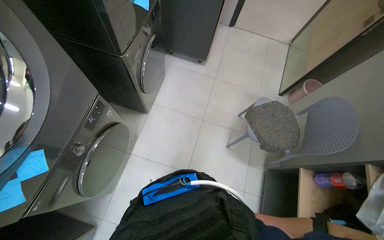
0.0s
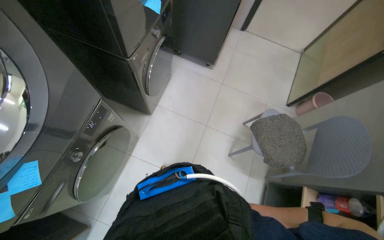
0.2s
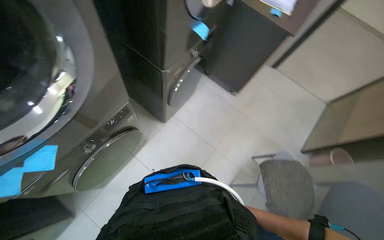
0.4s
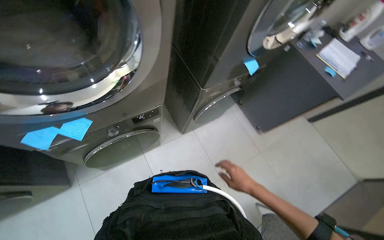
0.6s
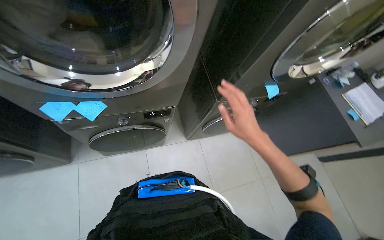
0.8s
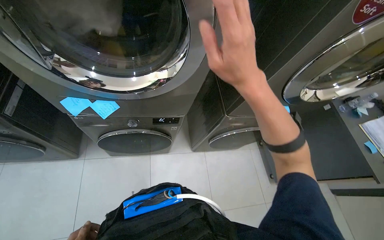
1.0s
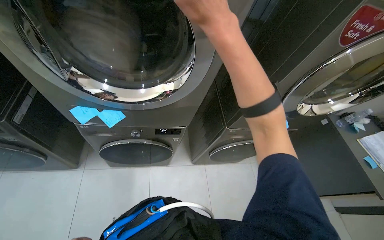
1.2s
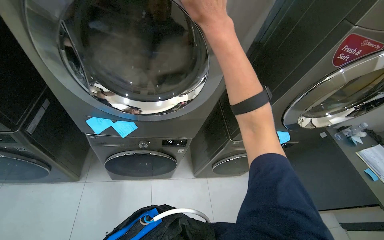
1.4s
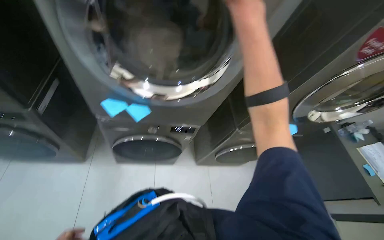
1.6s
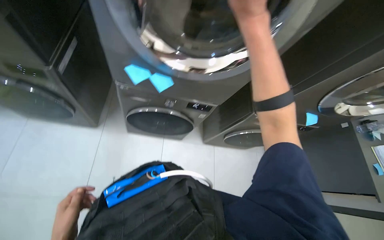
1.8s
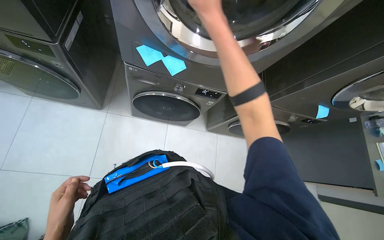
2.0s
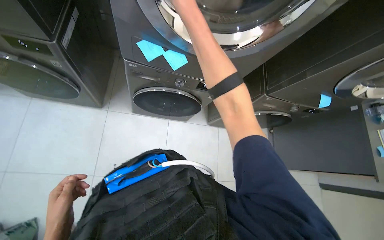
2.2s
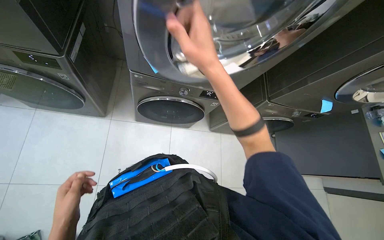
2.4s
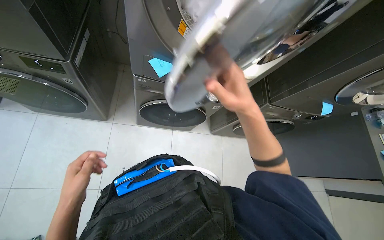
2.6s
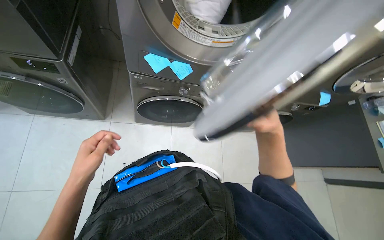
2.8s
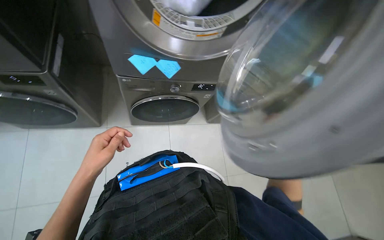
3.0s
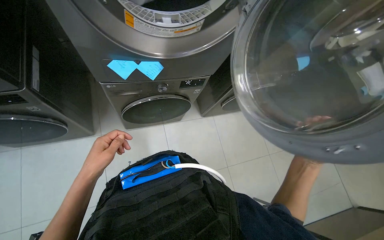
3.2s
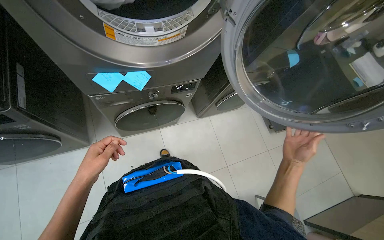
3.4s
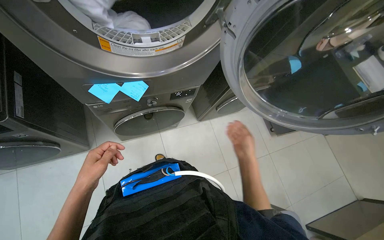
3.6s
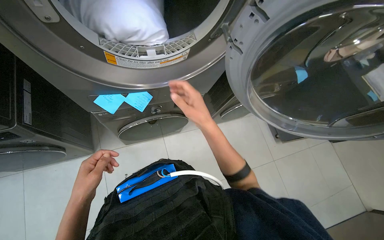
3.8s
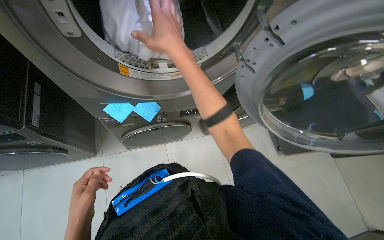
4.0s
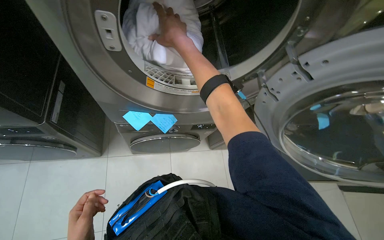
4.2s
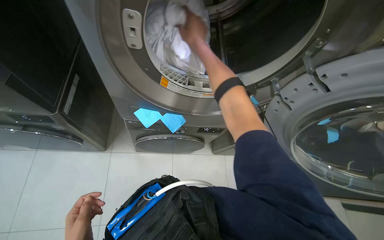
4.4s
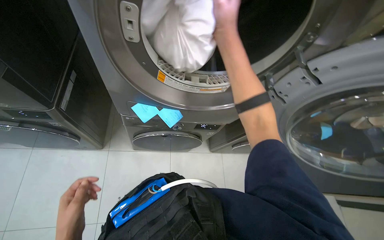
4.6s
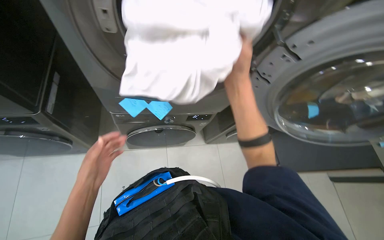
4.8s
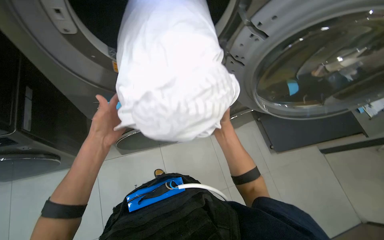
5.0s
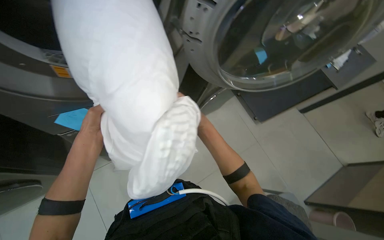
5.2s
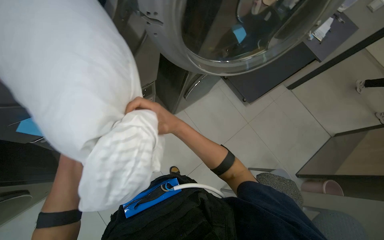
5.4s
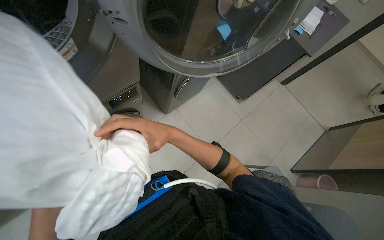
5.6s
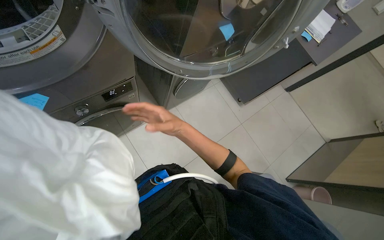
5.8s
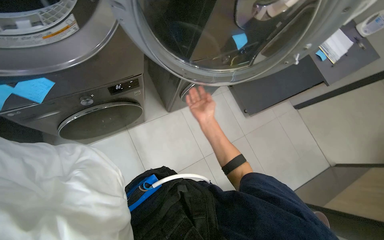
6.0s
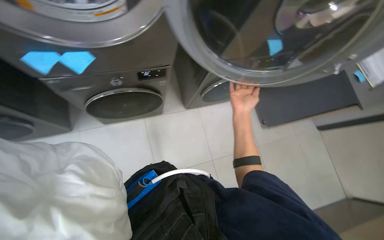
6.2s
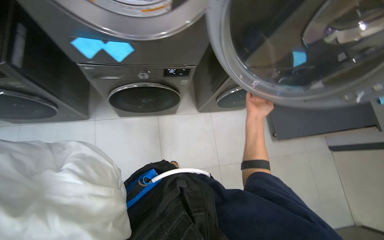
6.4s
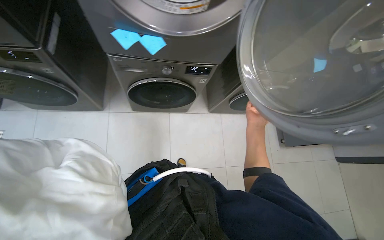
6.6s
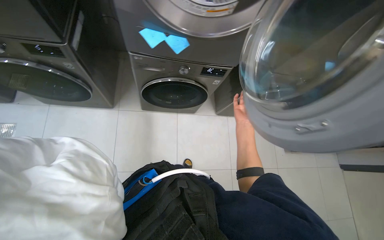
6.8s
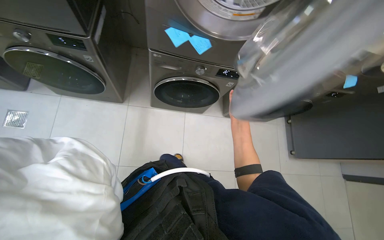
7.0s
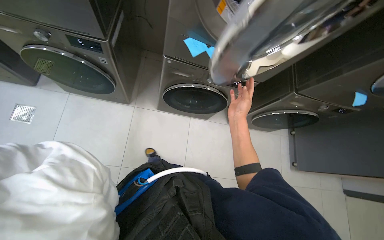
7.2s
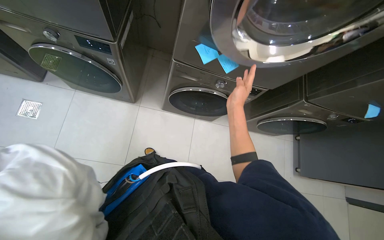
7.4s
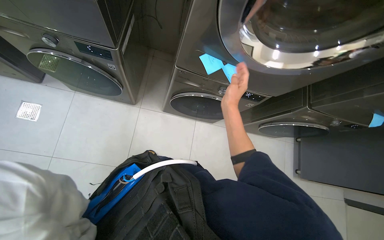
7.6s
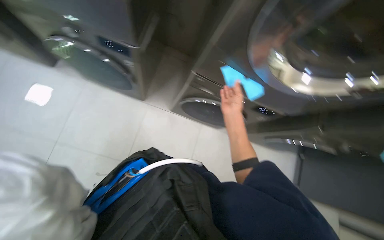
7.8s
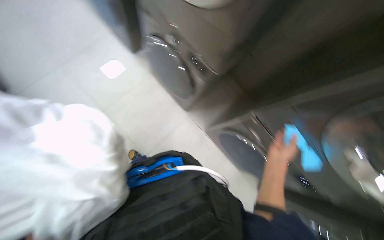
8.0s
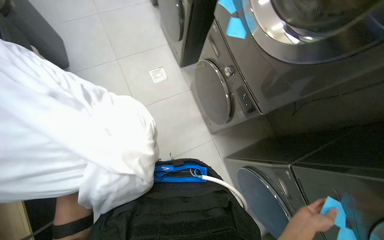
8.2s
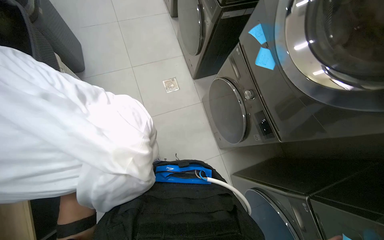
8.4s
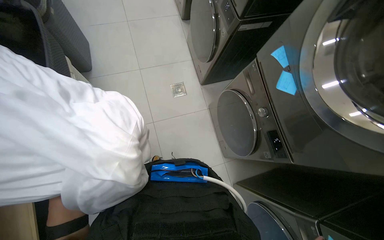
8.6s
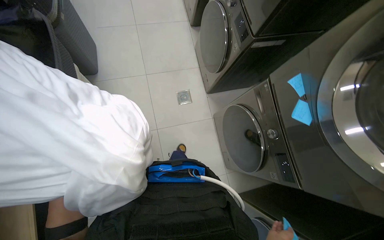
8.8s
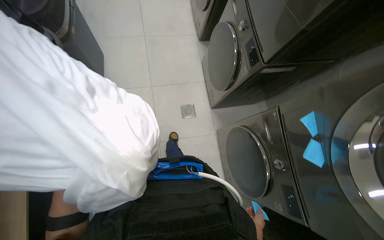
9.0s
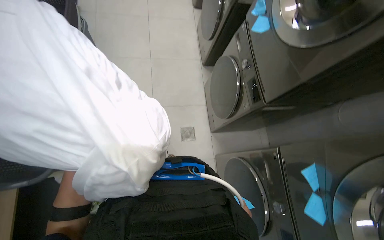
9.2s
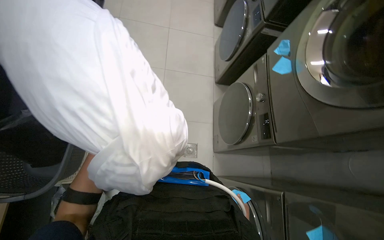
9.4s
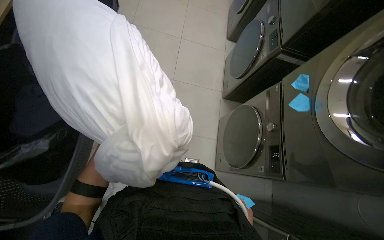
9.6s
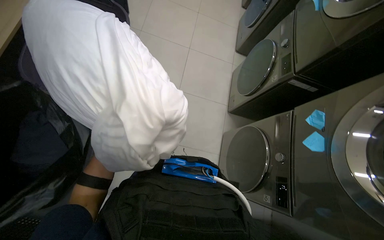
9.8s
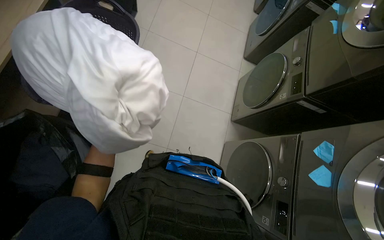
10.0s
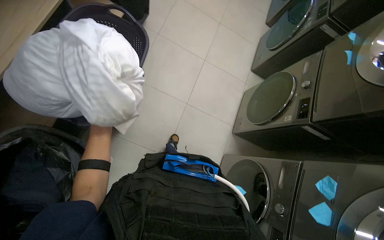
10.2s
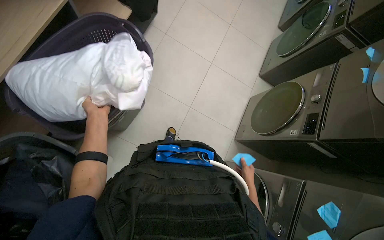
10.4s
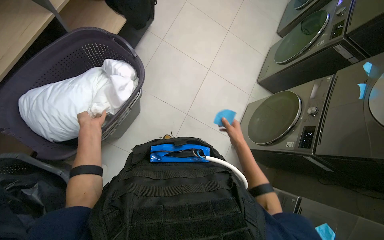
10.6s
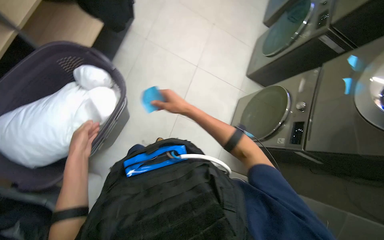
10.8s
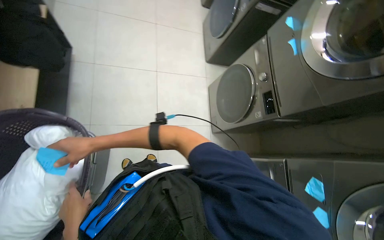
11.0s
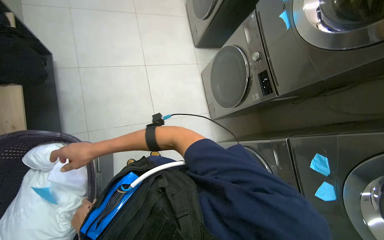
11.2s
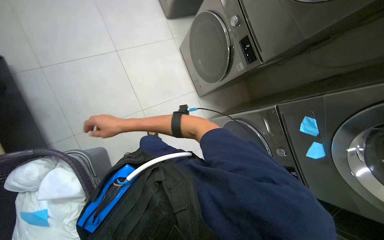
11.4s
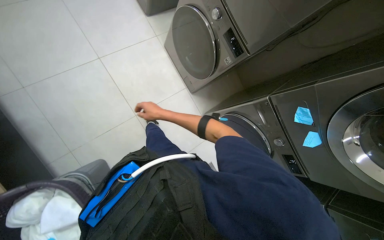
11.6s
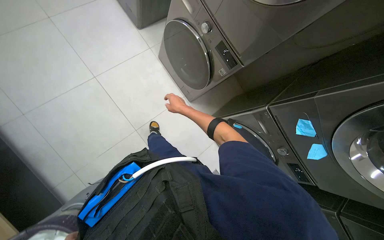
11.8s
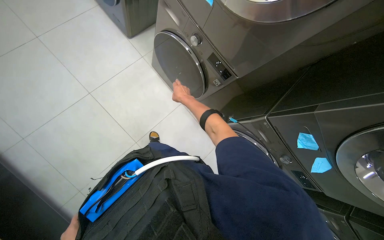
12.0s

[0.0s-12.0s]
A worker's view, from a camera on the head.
Job: managing laundry.
The whole recording: Unloading washing machine and sorting clothes. The worker unloads white linens and grey clothes from the washing machine, also handling sticky notes.
0.0s to 1.6s: The wearer looks about 70 degrees further to the left. The camera pitches upward, by approximately 25 degrees.
1.6s to 3.0s: The view tilts about 15 degrees downward.
4.4s to 6.0s: The head rotates some 30 degrees to the right.
6.0s to 7.6s: The head travels some 40 cm. Everything in view rotates about 35 degrees clockwise.
7.6s to 9.0s: The camera travels roughly 40 cm. The head turns to the left by roughly 75 degrees. The view tilts roughly 20 degrees upward.
9.0s to 10.4s: The camera travels some 80 cm. The scene turns approximately 35 degrees clockwise in the picture.
10.4s to 12.0s: The wearer moves about 50 cm. The wearer's head swings some 60 degrees to the right. The wearer looks some 15 degrees further downward.

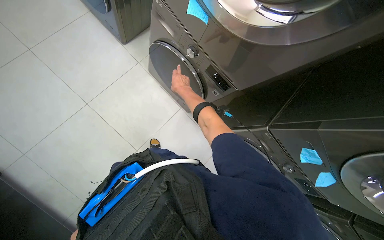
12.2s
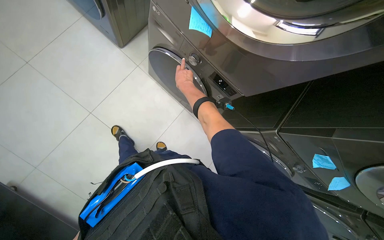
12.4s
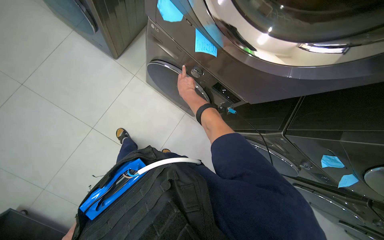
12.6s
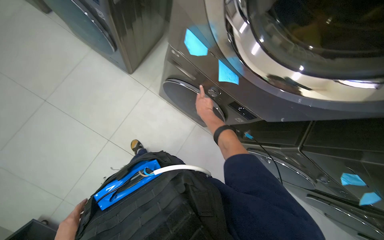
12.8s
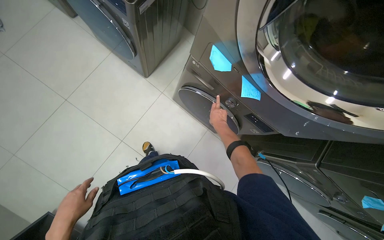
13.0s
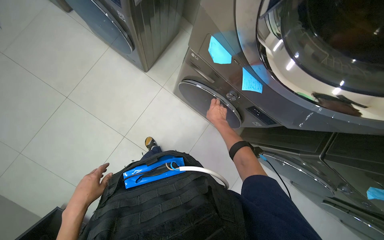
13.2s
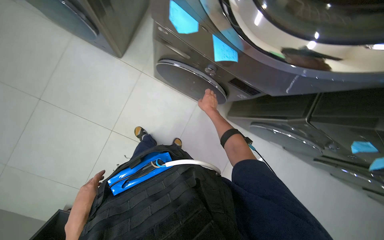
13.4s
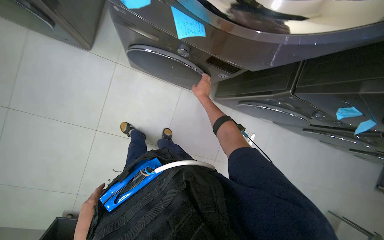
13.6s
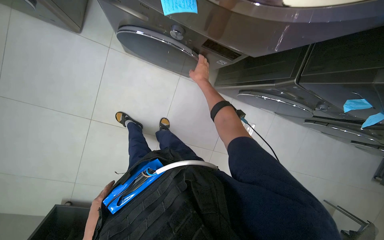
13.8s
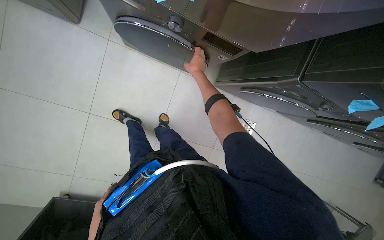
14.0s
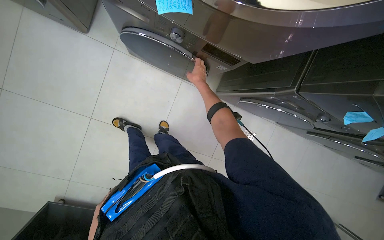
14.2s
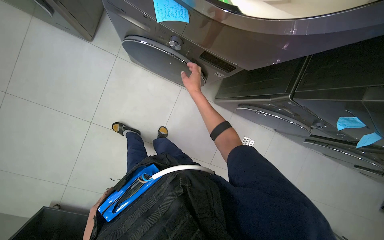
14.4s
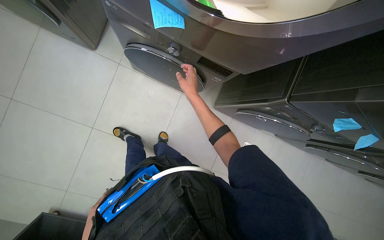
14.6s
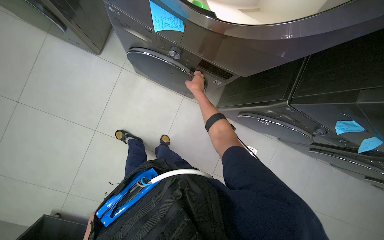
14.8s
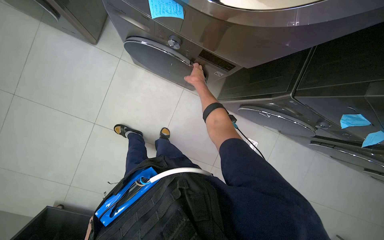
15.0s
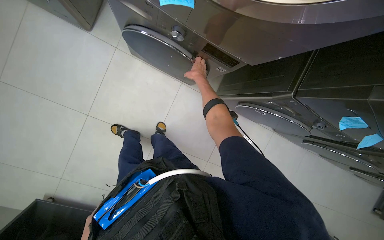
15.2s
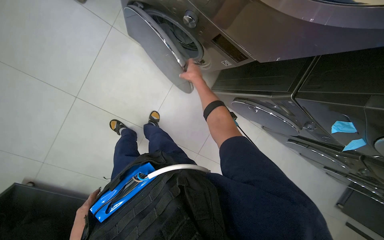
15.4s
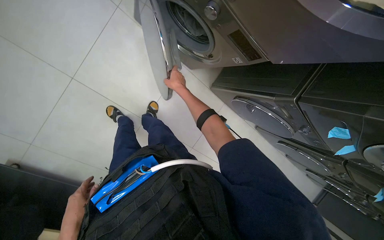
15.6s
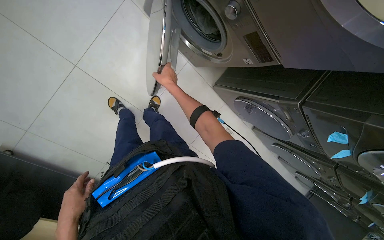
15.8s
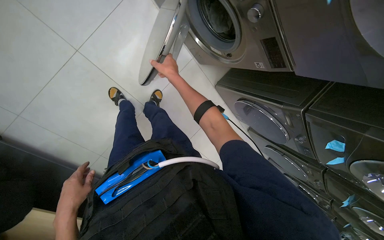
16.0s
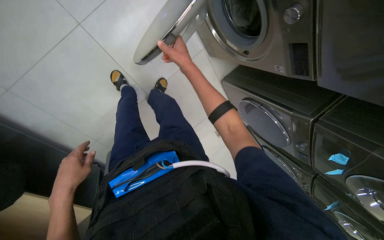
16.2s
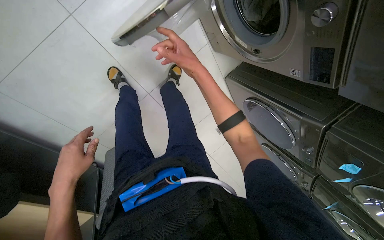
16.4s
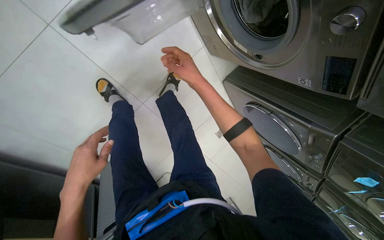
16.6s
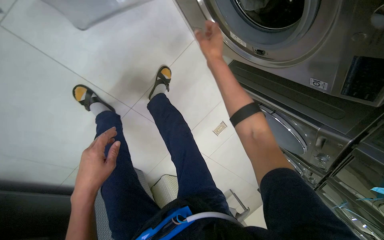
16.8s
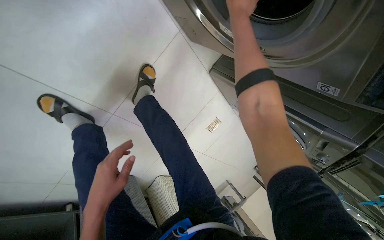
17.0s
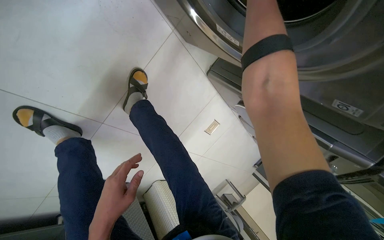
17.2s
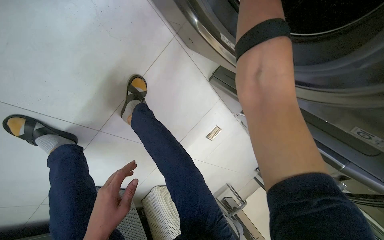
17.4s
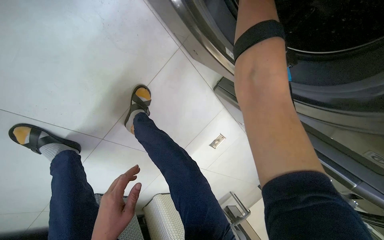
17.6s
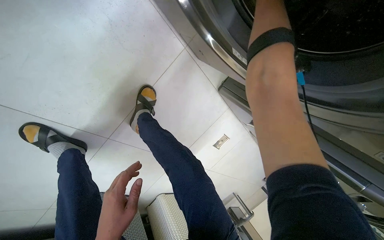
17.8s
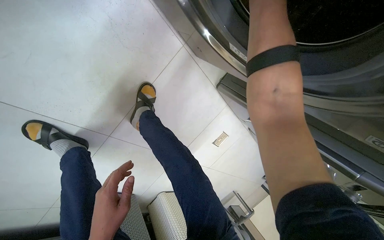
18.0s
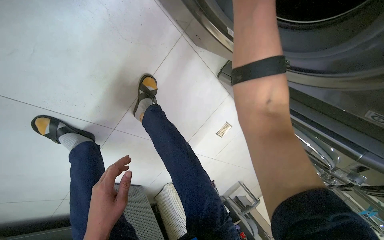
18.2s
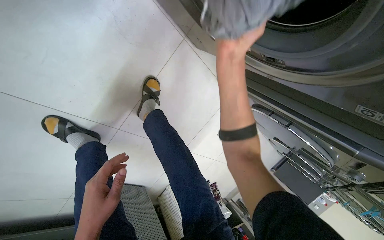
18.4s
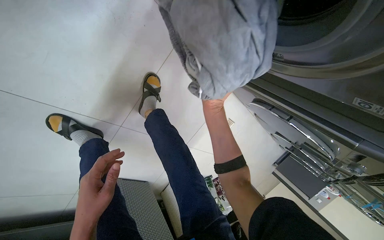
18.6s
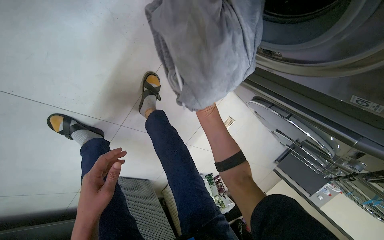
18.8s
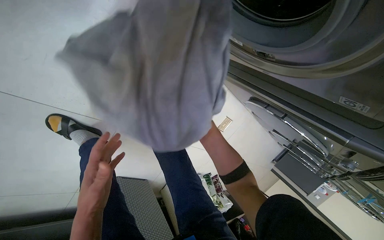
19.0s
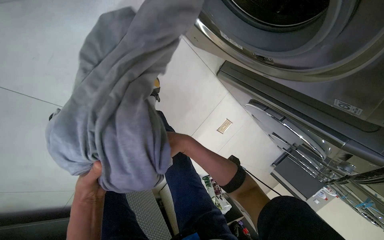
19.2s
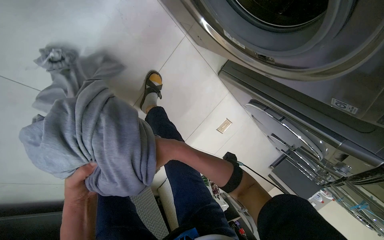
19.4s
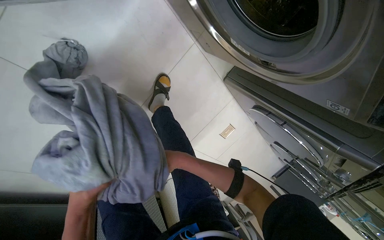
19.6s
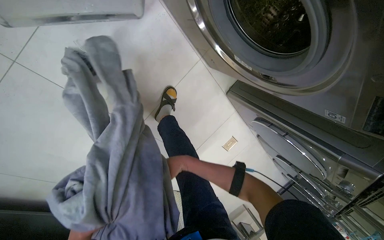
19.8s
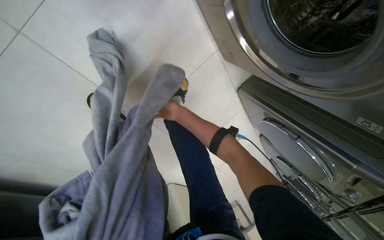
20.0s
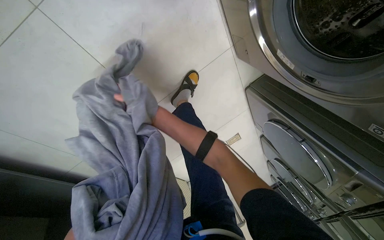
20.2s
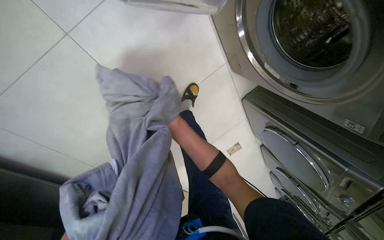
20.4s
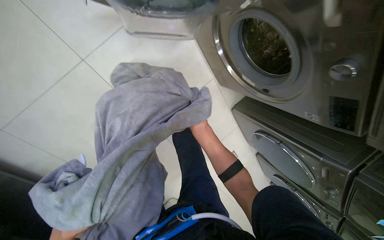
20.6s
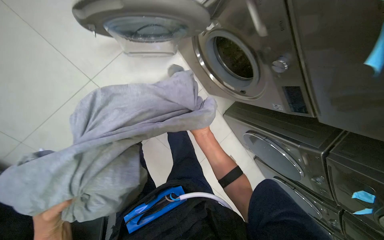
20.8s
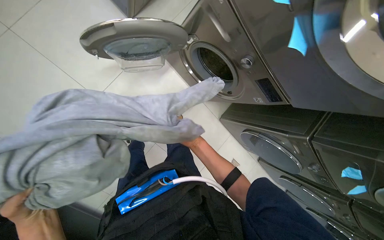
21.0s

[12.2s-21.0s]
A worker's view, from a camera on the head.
Job: managing laundry.
The whole recording: Unloading washing machine and sorting clothes. The worker unloads white linens and grey clothes from the washing machine, also handling sticky notes.
12.2s to 13.6s: Everything in view rotates some 25 degrees counterclockwise. The right hand is displaced farther from the camera by about 15 cm.
13.6s to 15.2s: The right hand travels nearer to the camera and back again, some 15 cm each way.
15.2s to 16.6s: The wearer looks approximately 15 degrees further downward. The right hand moves down the picture, approximately 10 cm.
16.6s to 18.0s: The head travels approximately 50 cm.
18.0s to 19.6s: The left hand goes roughly 15 cm to the left.
19.6s to 21.0s: The camera travels about 50 cm. The wearer looks approximately 25 degrees further upward.
